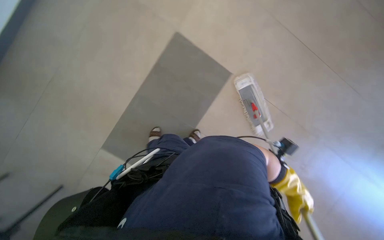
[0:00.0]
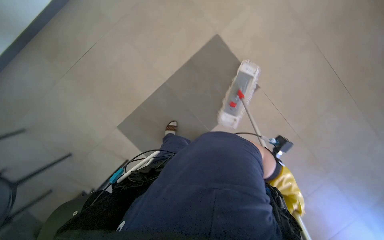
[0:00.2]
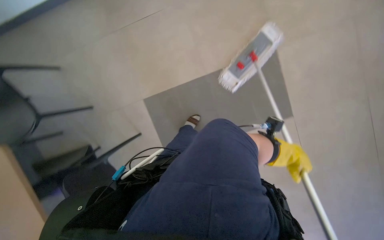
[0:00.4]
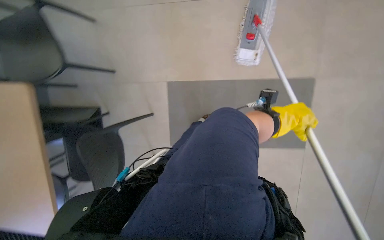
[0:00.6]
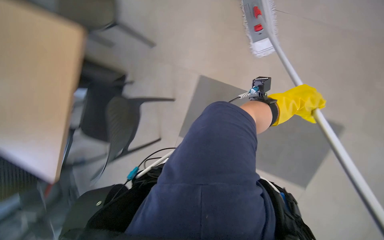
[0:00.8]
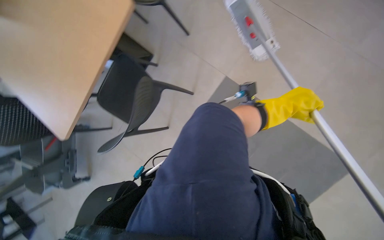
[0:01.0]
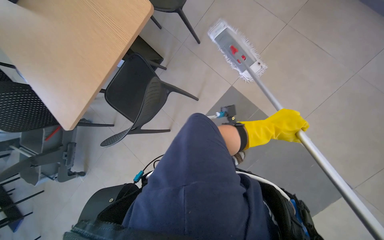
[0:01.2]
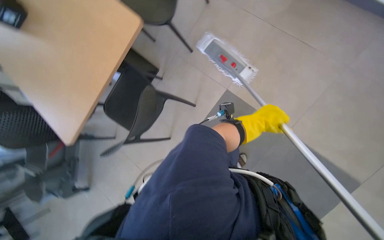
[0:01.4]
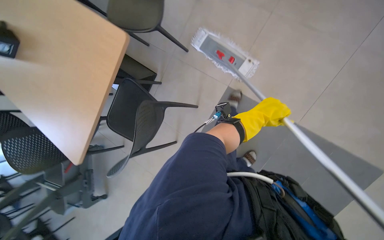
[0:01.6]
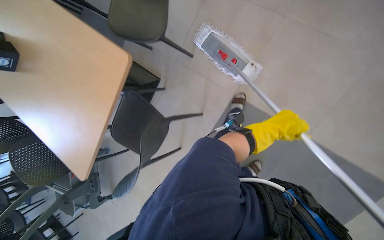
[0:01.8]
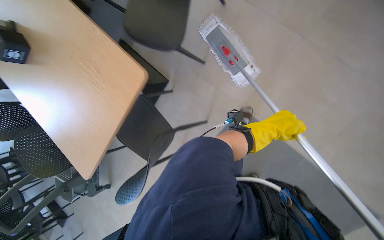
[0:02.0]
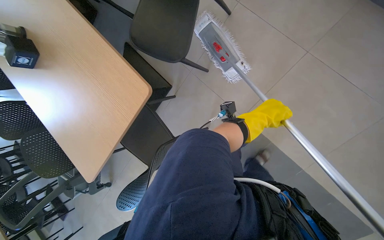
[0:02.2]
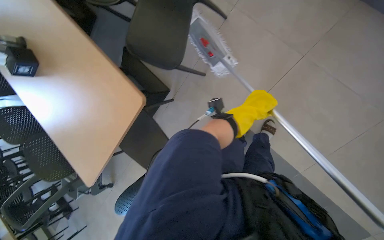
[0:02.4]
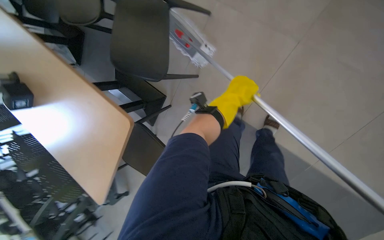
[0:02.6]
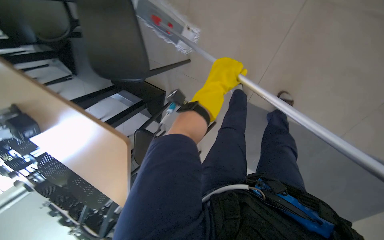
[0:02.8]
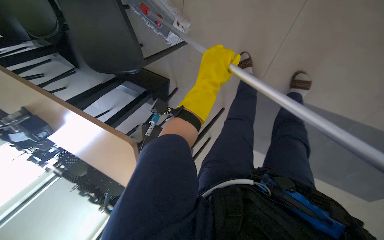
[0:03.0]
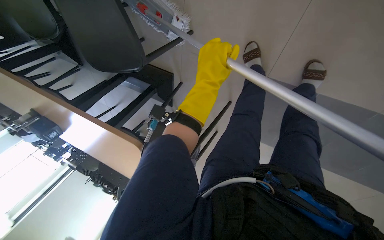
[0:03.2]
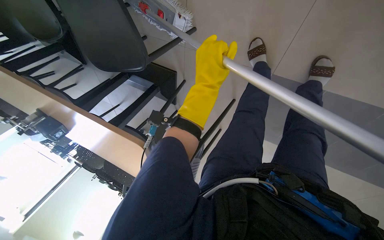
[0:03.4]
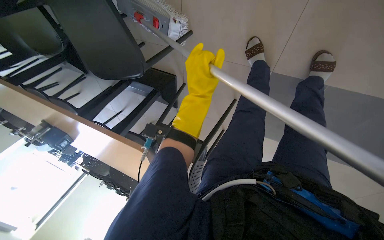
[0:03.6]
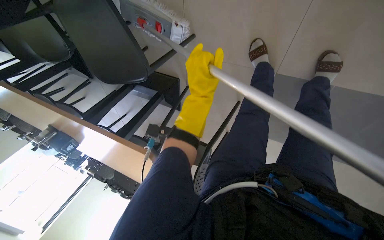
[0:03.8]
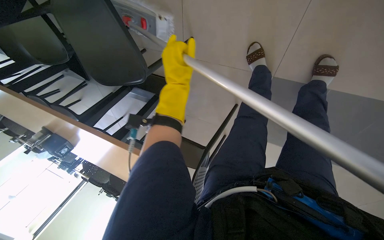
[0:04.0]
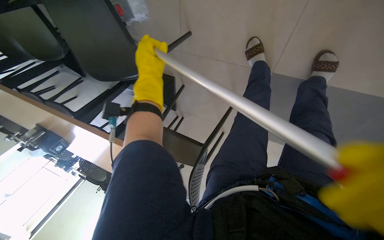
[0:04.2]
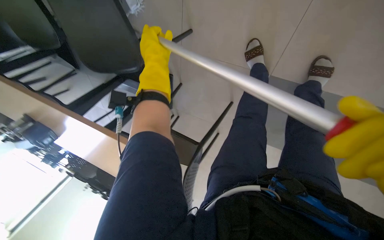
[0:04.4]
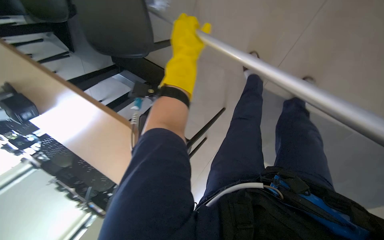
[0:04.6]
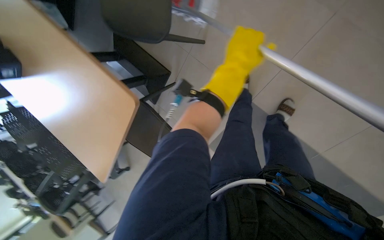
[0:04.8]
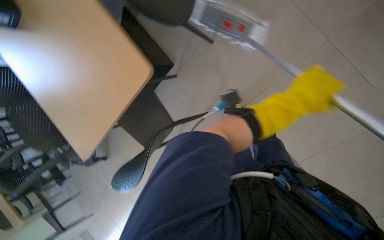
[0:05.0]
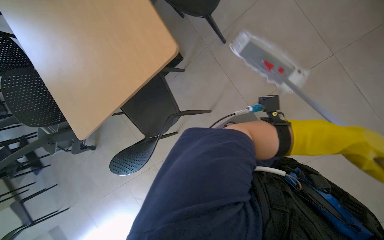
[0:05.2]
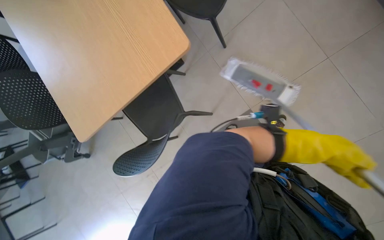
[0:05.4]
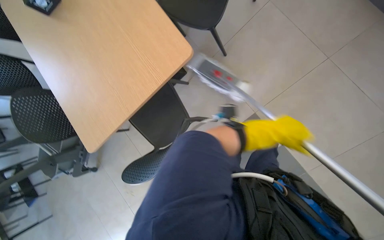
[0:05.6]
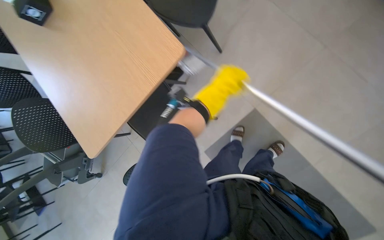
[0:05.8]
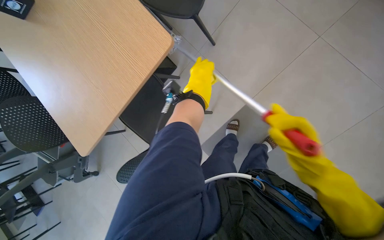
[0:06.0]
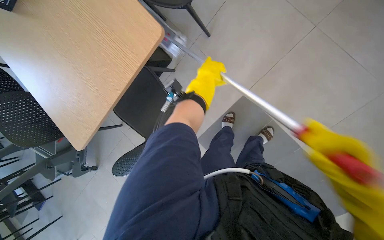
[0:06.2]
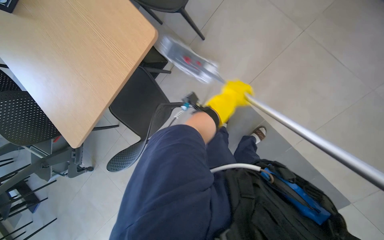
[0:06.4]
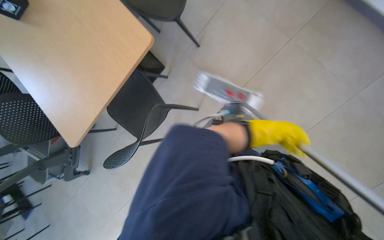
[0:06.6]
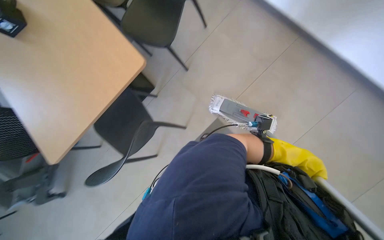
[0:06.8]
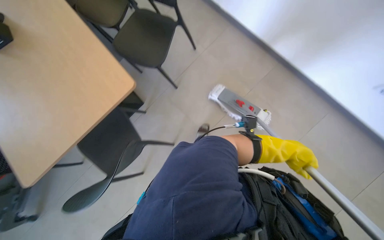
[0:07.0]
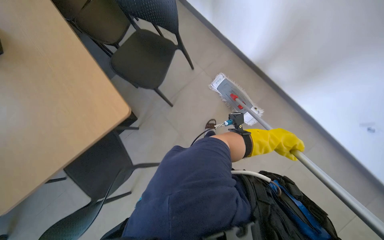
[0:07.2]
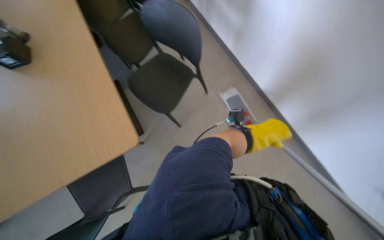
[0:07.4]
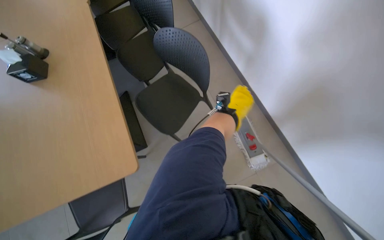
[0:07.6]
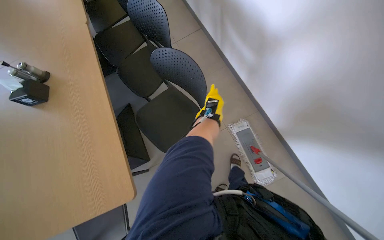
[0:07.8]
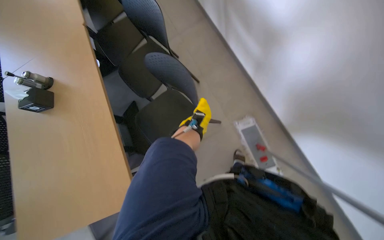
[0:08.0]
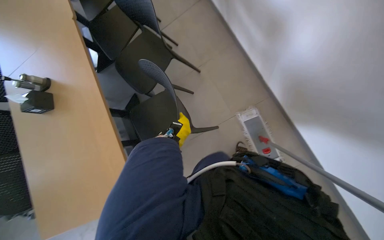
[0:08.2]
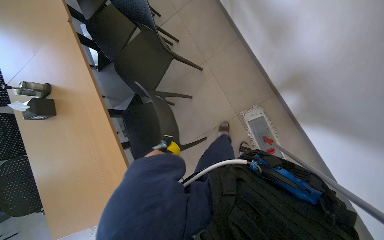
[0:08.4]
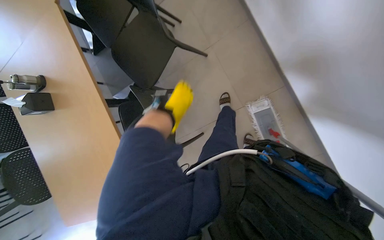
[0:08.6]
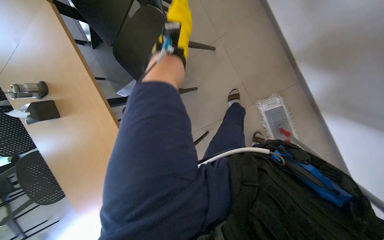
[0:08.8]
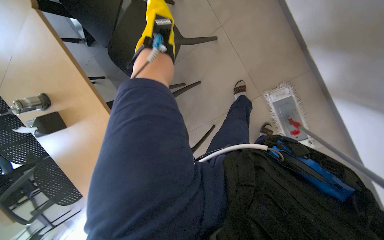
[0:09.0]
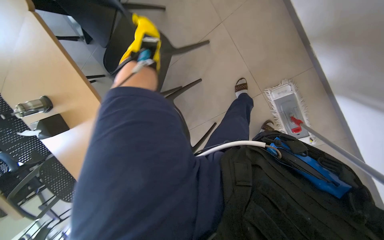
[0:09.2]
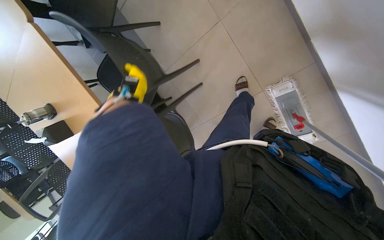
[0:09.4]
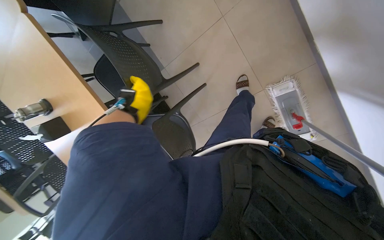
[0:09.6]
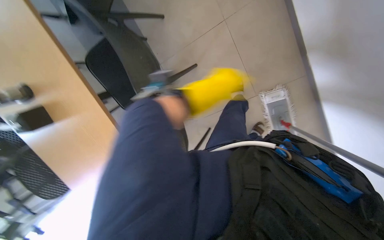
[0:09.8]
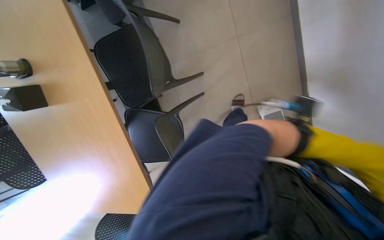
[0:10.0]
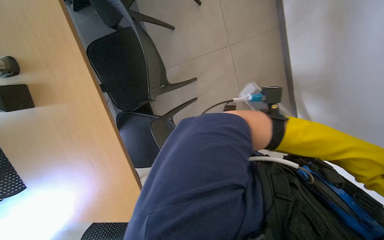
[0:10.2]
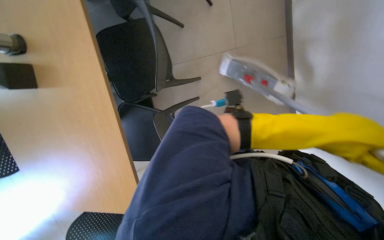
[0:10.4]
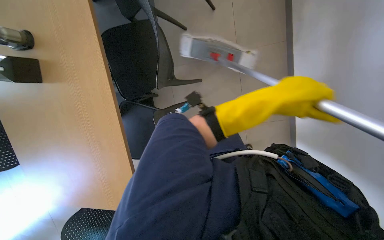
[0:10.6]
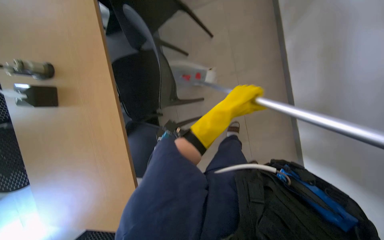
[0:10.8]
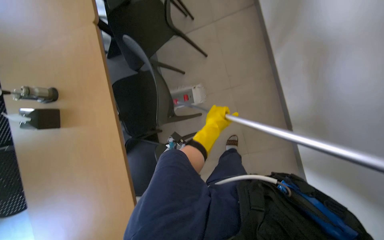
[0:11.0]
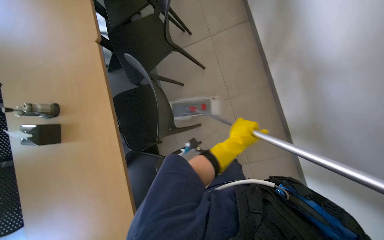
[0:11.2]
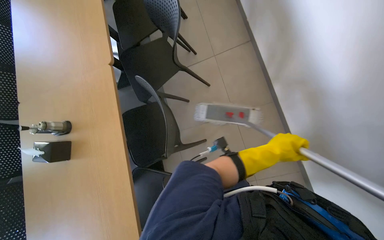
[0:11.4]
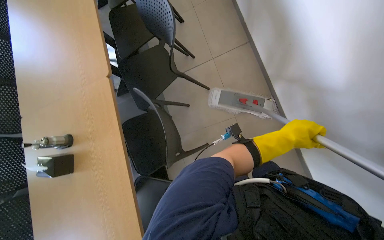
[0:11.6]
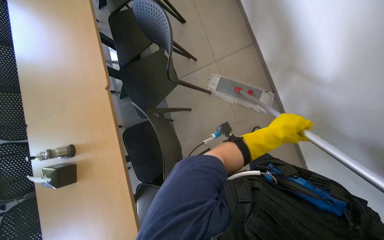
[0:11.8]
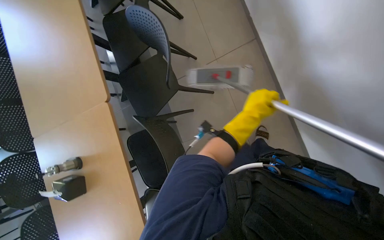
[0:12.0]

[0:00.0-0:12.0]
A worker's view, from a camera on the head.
Job: mopping floor.
The whole recording: Mopping cafeteria floor. The worker mops the cafeteria floor, moving chairs to clear the area.
0:00.0 to 0:01.6: The view swings about 15 degrees to the left. The right hand heads up the picture, covering roughly 20 cm.
0:01.6 to 0:03.0: The camera pitches downward, by approximately 20 degrees. The scene rotates counterclockwise by some 30 degrees.
0:03.0 to 0:04.4: The right hand moves to the left, approximately 20 cm.
0:04.4 to 0:06.0: The view pans to the right by about 25 degrees. The view tilts approximately 15 degrees upward. The scene rotates clockwise by some 30 degrees.
0:06.0 to 0:07.6: The camera pitches upward, by some 25 degrees.
0:07.6 to 0:09.0: The camera is carried some 60 cm. The camera pitches downward, by roughly 30 degrees.
0:09.0 to 0:10.4: The camera is aimed about 15 degrees further to the right.
0:10.4 to 0:12.0: The camera pitches upward, by approximately 25 degrees.

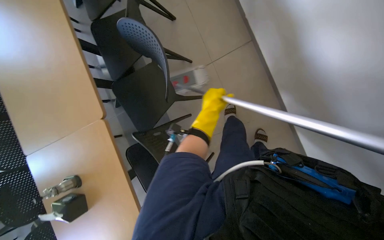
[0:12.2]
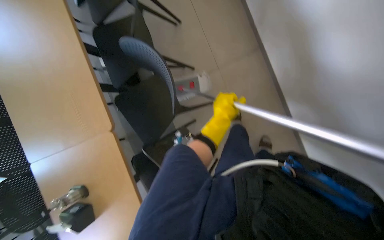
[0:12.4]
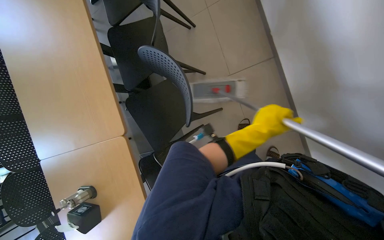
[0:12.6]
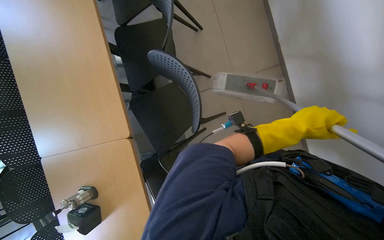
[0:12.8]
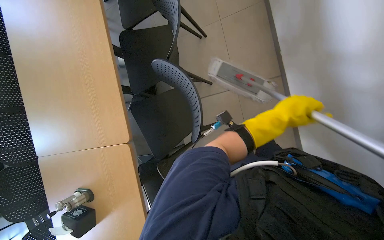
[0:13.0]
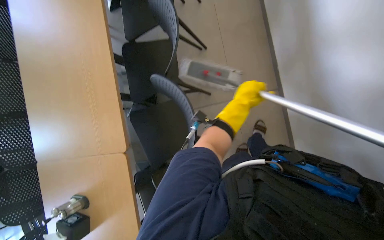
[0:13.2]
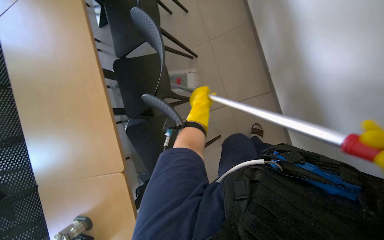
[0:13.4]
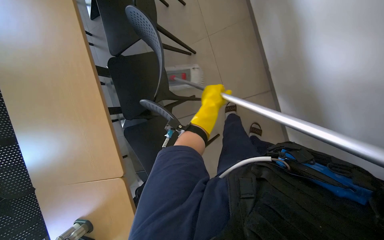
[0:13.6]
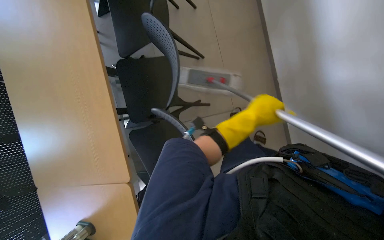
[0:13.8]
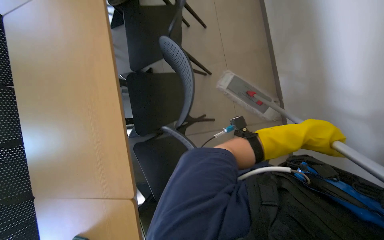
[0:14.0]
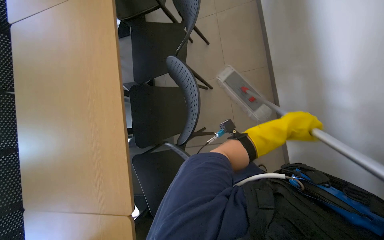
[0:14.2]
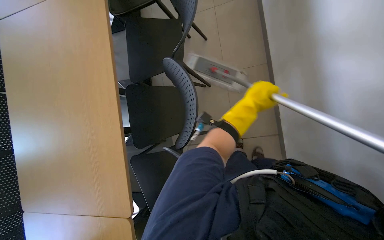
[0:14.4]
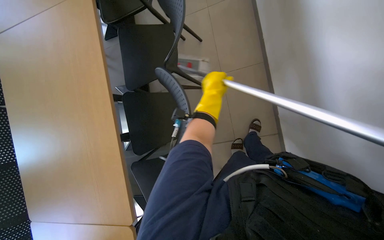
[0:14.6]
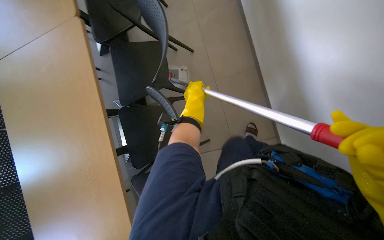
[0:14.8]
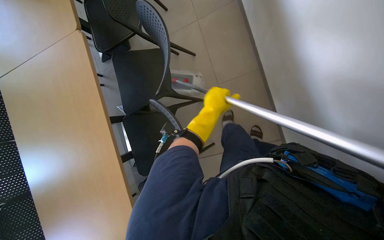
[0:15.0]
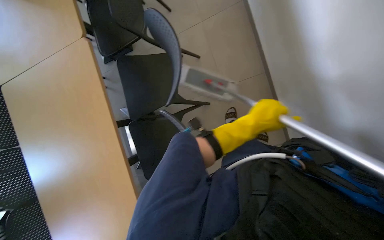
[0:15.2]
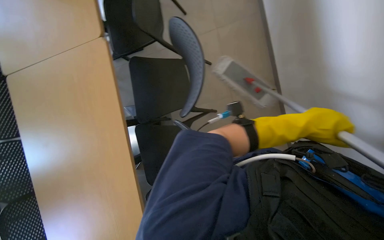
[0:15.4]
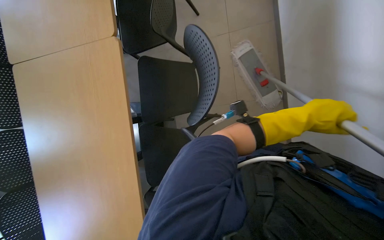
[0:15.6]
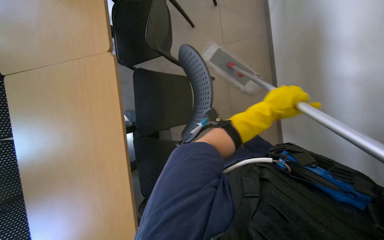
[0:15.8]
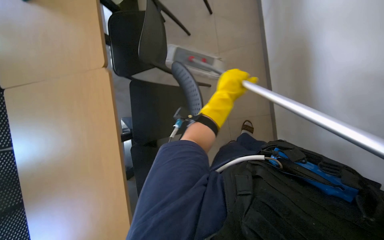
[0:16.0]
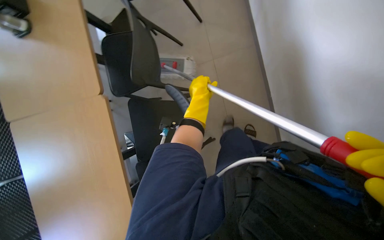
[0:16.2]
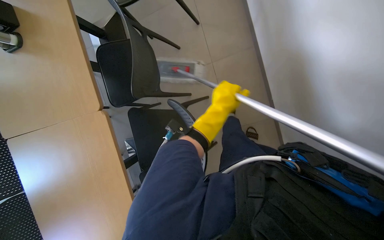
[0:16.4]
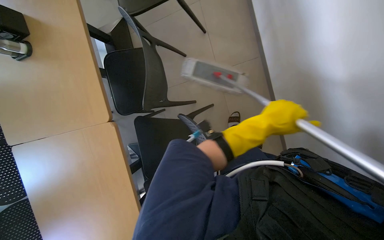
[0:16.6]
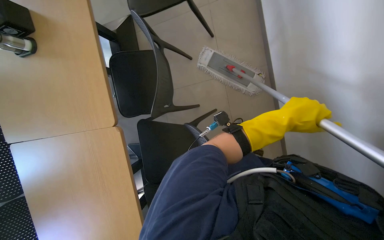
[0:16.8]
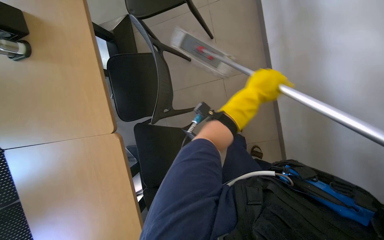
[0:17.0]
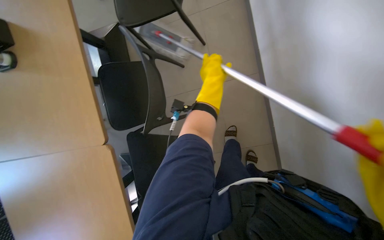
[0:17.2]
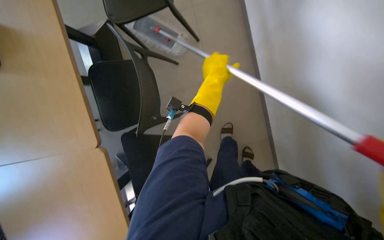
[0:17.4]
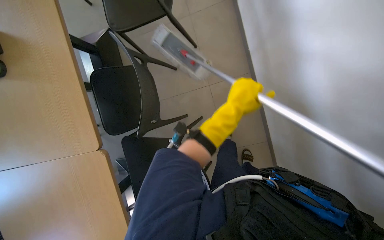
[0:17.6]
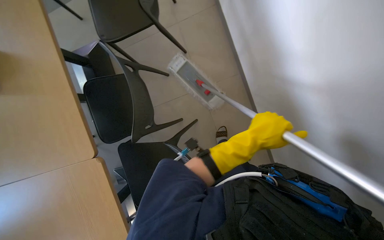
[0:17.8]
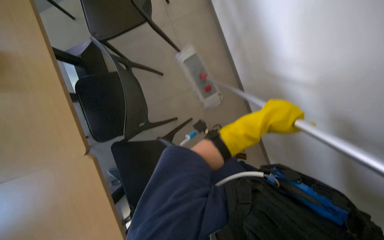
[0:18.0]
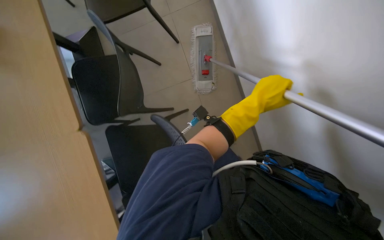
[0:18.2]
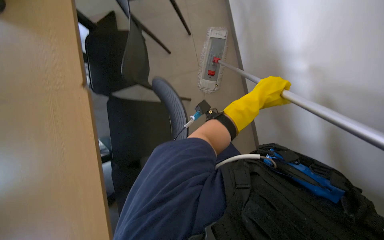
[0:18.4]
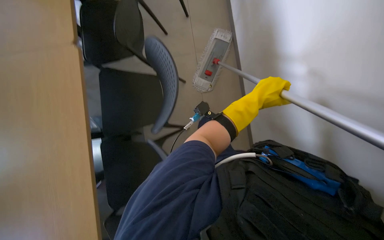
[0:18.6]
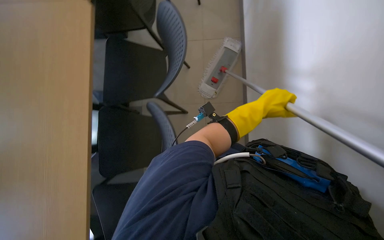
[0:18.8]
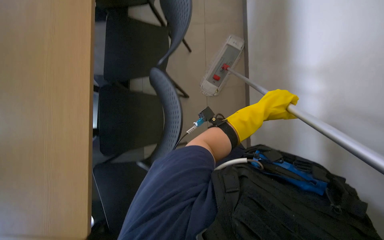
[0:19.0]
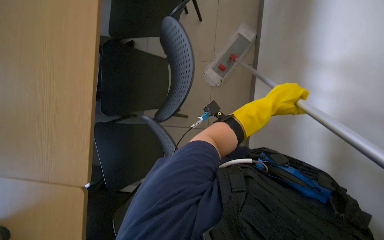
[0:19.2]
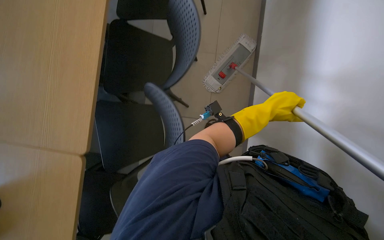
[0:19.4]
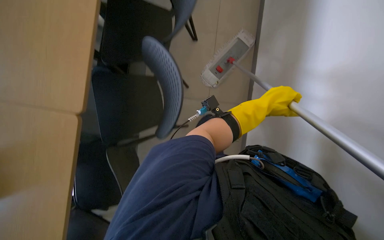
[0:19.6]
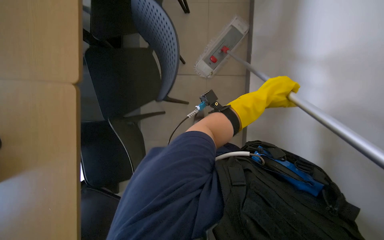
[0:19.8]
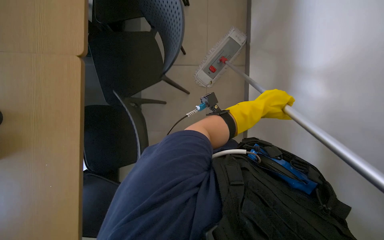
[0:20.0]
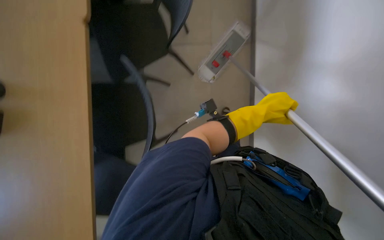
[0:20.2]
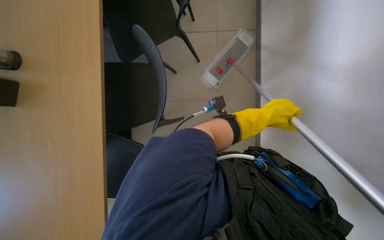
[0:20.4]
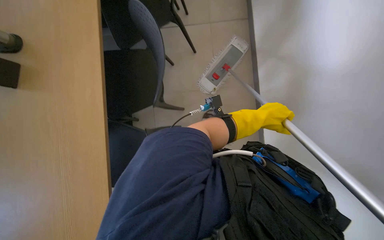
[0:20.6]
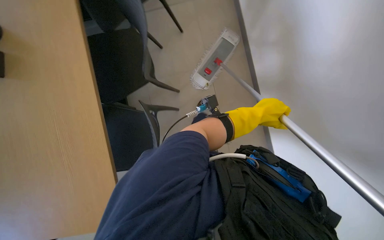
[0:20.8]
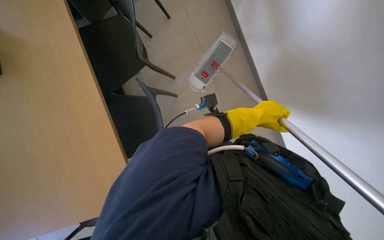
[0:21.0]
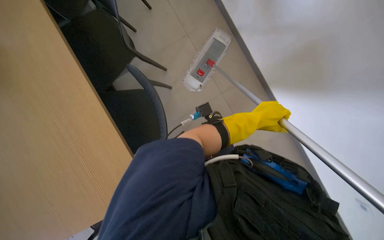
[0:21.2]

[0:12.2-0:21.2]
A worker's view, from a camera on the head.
Job: mopping floor.
The whole recording: Mopping cafeteria floor. The worker mops the cafeteria floor, moving chairs to clear the area.
0:13.8 to 0:15.2: The view tips upward by some 15 degrees.
0:15.2 to 0:16.6: The view tips upward by roughly 15 degrees.
0:18.2 to 0:19.8: The scene turns some 30 degrees clockwise in the picture.
